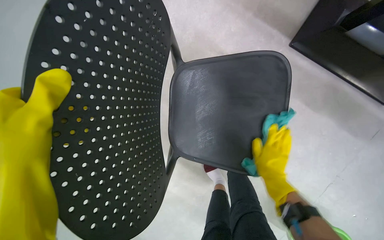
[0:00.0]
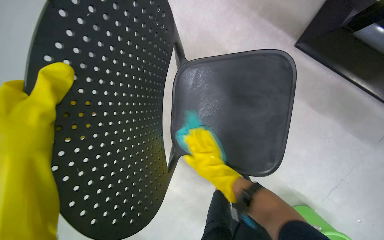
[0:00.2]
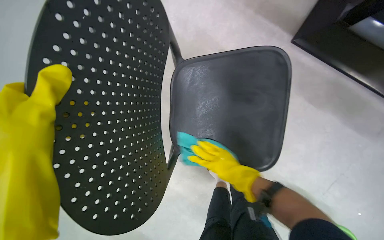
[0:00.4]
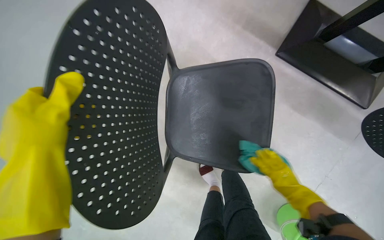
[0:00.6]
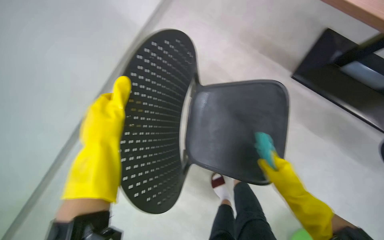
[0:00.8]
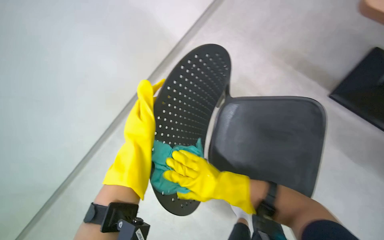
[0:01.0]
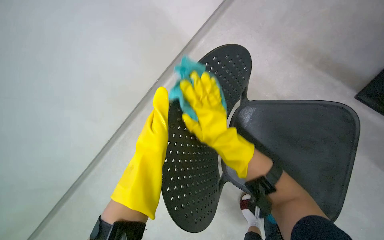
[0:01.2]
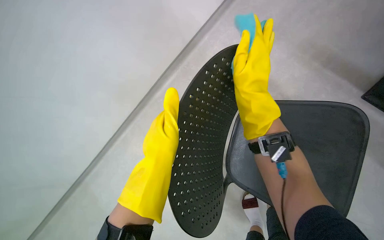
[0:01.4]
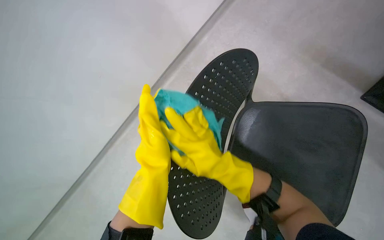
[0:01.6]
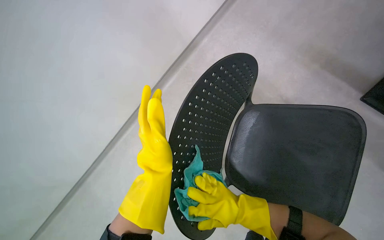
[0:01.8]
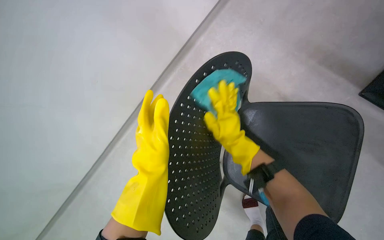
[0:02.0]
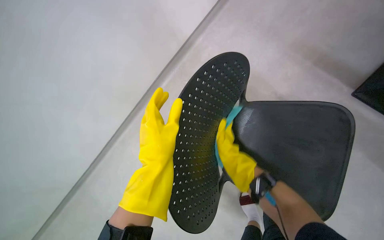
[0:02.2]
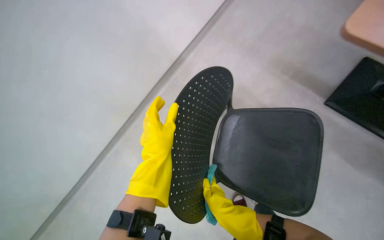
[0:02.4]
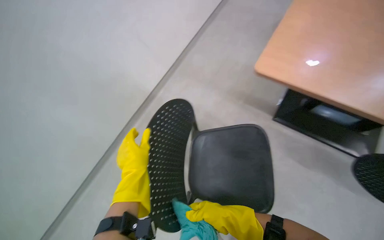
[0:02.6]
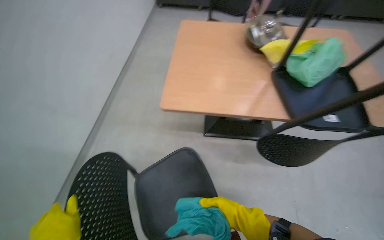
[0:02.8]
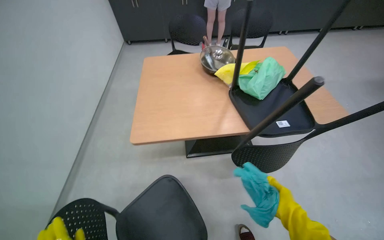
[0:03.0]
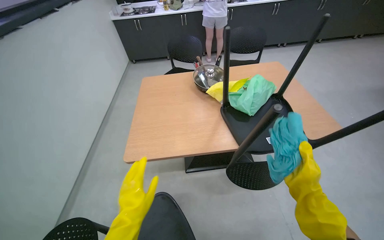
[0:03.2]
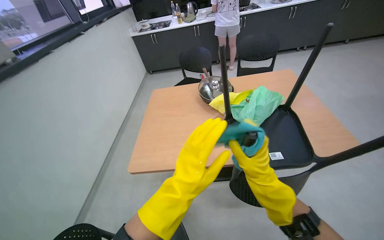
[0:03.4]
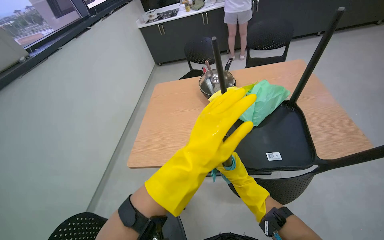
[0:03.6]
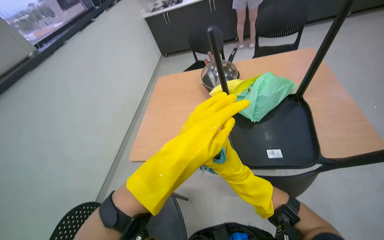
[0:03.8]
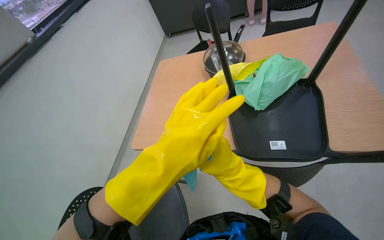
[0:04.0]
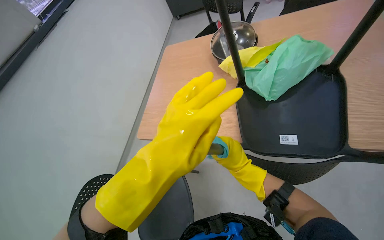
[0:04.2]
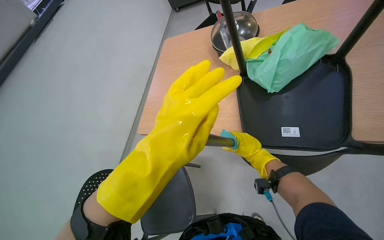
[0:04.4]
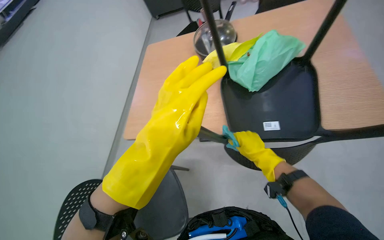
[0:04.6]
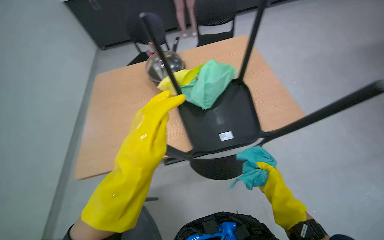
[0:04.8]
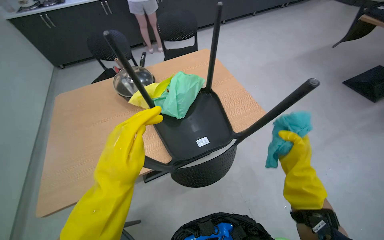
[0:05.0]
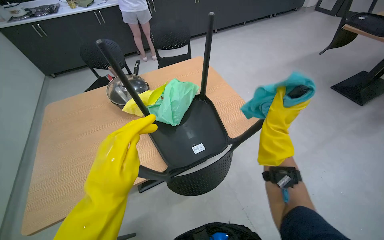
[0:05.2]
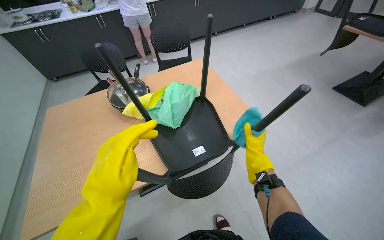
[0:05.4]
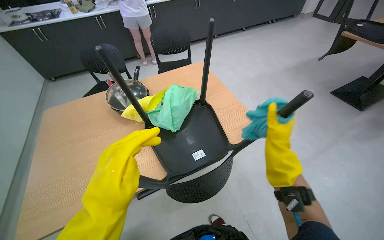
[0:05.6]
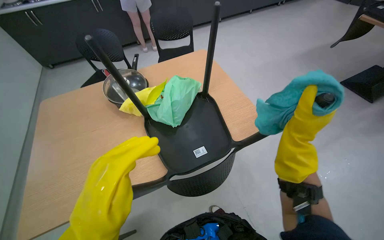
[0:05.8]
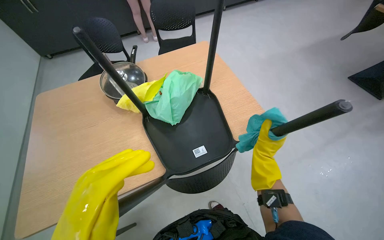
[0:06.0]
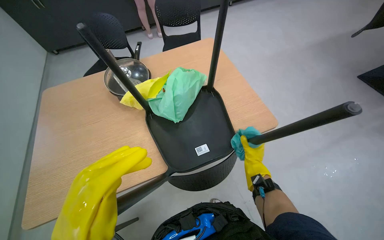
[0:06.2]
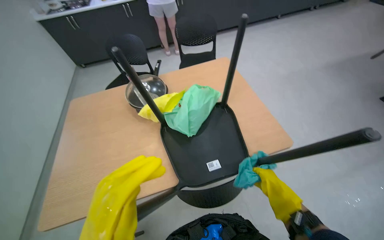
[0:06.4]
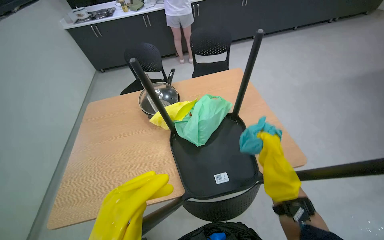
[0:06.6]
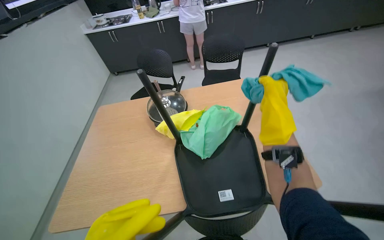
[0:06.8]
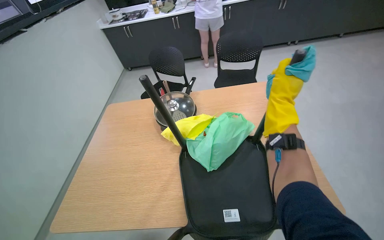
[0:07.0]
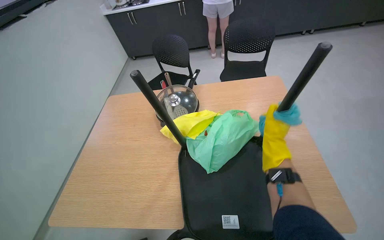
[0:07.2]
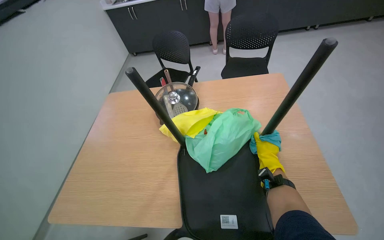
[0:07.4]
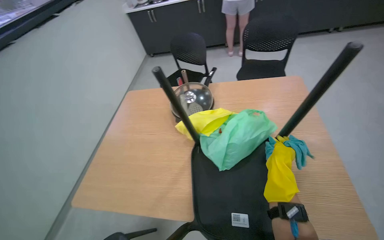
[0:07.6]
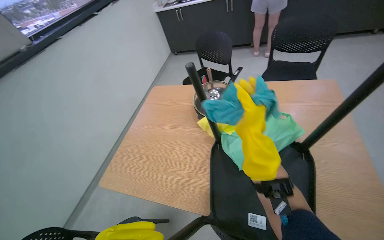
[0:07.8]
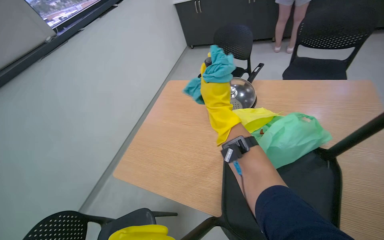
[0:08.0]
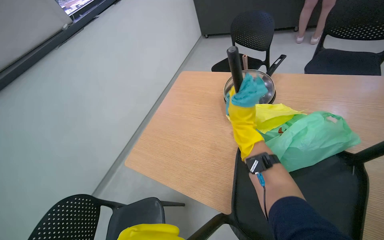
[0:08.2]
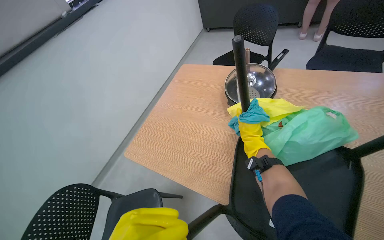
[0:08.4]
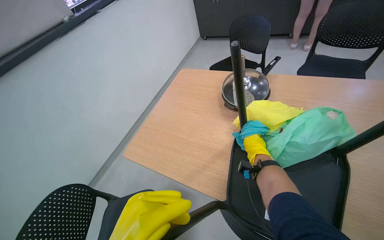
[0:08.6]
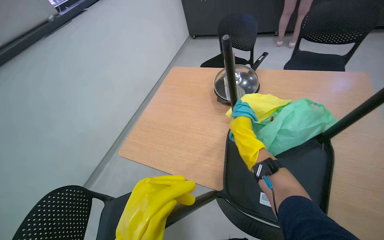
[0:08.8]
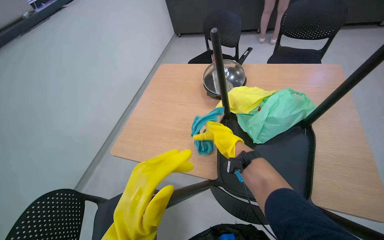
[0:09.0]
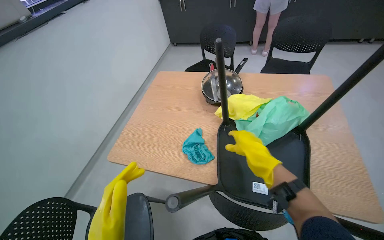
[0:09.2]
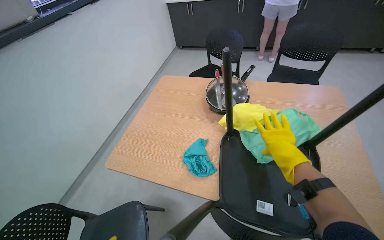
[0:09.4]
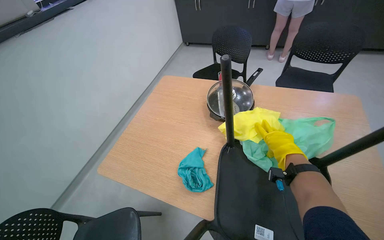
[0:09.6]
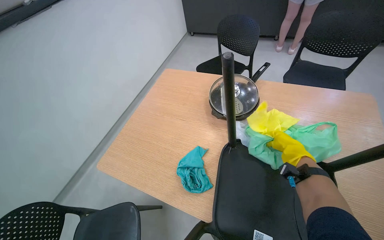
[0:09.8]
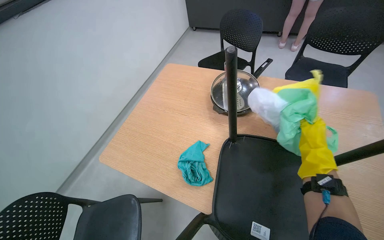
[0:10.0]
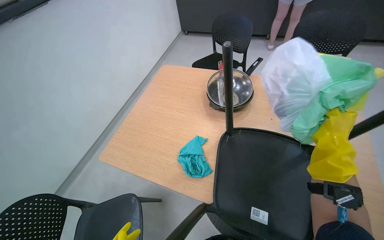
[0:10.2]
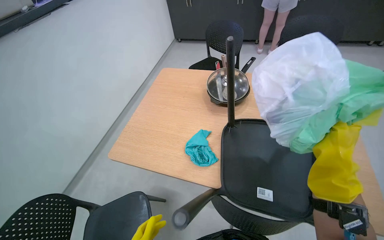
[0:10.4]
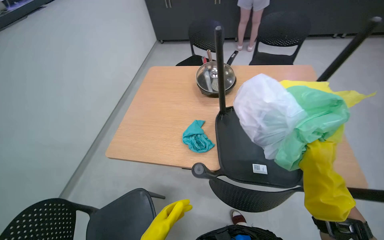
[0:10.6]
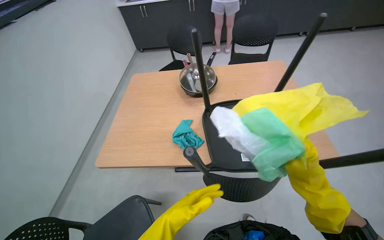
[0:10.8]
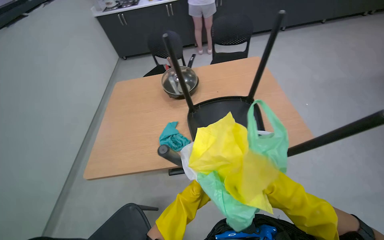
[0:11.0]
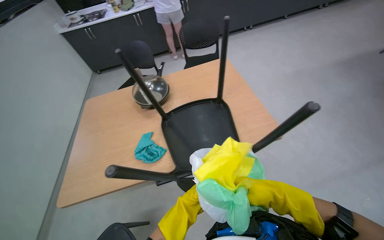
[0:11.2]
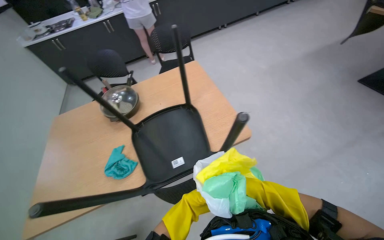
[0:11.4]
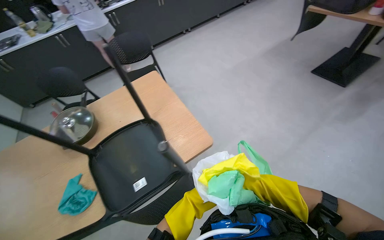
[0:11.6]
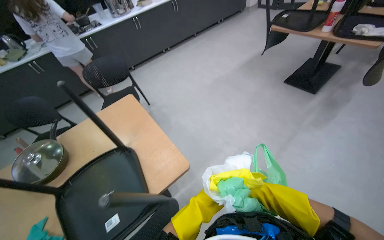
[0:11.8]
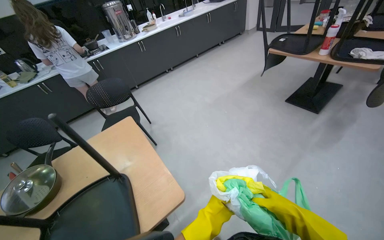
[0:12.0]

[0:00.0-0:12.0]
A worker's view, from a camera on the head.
Job: wiping surfaces.
The whole recording: Cleaning chairs. The worker wipes down multiple black chairs with a cloth.
0:00.0 to 0:01.6: The wearer's head swings roughly 20 degrees to the left. The camera pitches upward, by about 10 degrees. The right hand heads to the left, up the picture and nearer to the camera, covering some 50 cm.
0:01.6 to 0:03.0: The wearer moves approximately 50 cm. The head turns to the right by approximately 55 degrees. The wearer looks some 35 degrees further upward.
0:03.0 to 0:04.4: The wearer moves some 40 cm. The view swings approximately 25 degrees to the left. The view tilts some 15 degrees downward.
0:04.4 to 0:06.0: The wearer's head swings roughly 40 degrees to the right.
0:06.0 to 0:07.6: The wearer looks approximately 30 degrees further to the left. The right hand goes up and down the picture, roughly 30 cm each way, reversing 2 times.
0:09.0 to 0:10.4: The right hand travels to the right and nearer to the camera by about 25 cm.
0:10.4 to 0:12.0: The camera is carried approximately 60 cm. The head turns to the right by approximately 55 degrees. The wearer looks about 15 degrees further upward.

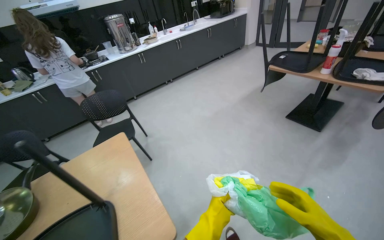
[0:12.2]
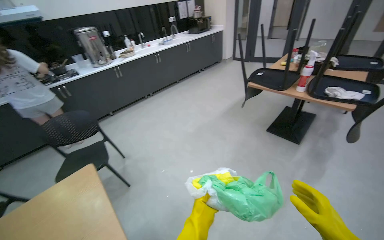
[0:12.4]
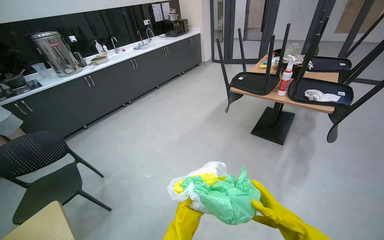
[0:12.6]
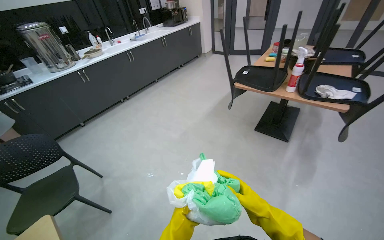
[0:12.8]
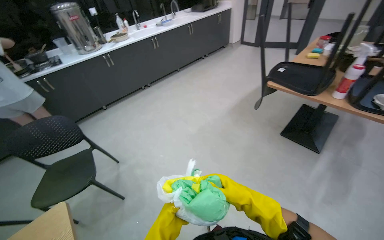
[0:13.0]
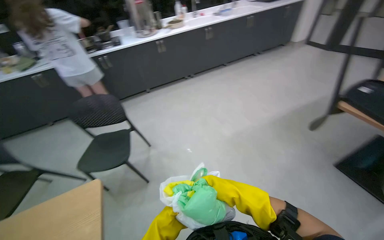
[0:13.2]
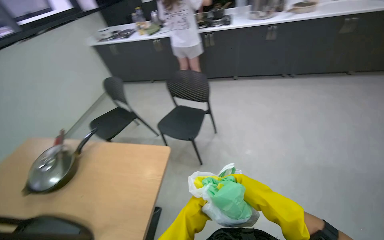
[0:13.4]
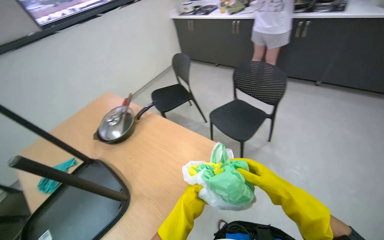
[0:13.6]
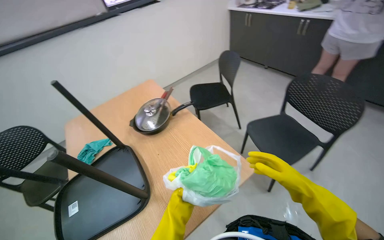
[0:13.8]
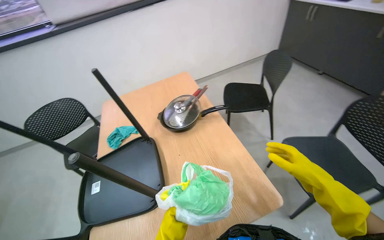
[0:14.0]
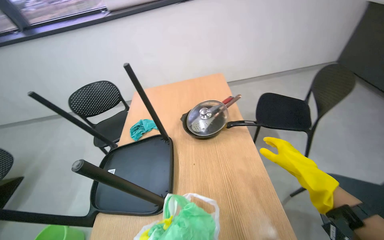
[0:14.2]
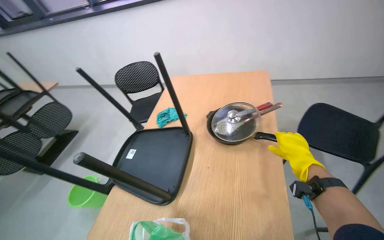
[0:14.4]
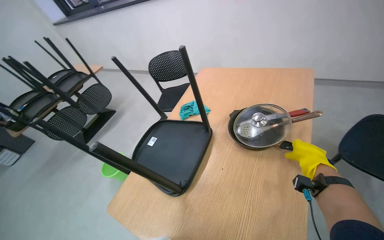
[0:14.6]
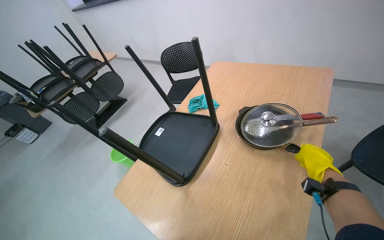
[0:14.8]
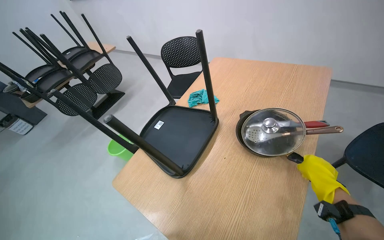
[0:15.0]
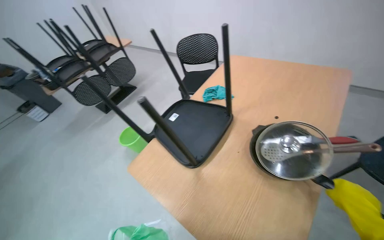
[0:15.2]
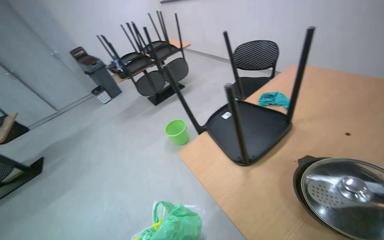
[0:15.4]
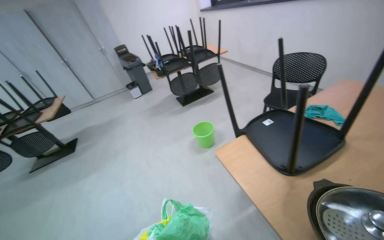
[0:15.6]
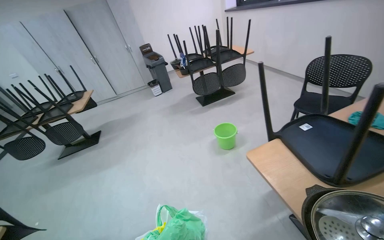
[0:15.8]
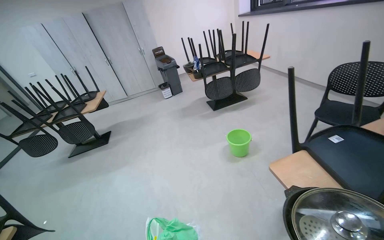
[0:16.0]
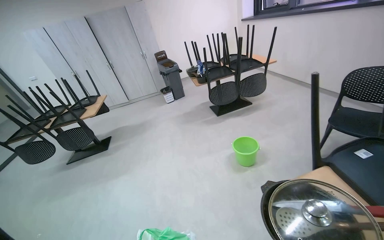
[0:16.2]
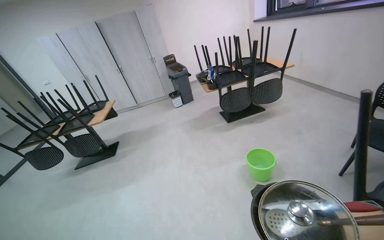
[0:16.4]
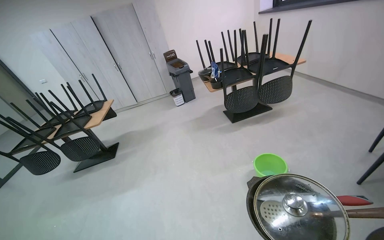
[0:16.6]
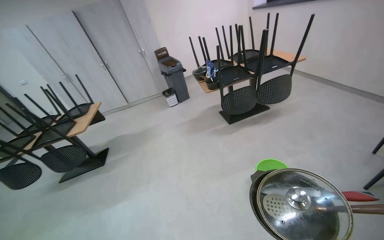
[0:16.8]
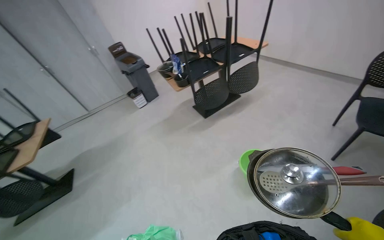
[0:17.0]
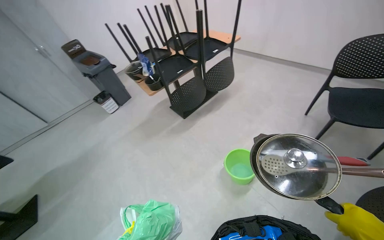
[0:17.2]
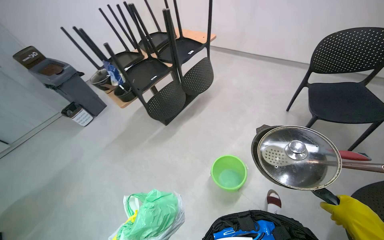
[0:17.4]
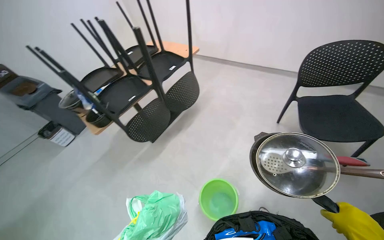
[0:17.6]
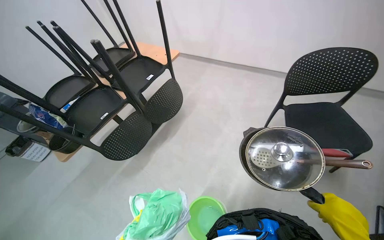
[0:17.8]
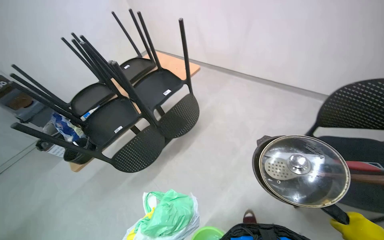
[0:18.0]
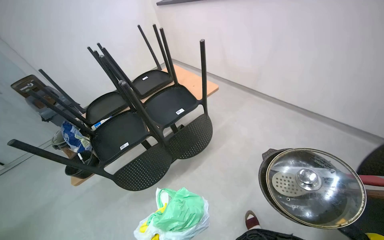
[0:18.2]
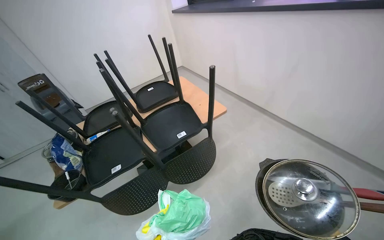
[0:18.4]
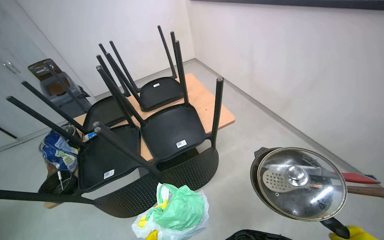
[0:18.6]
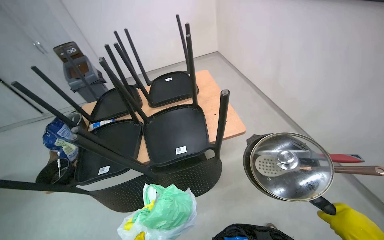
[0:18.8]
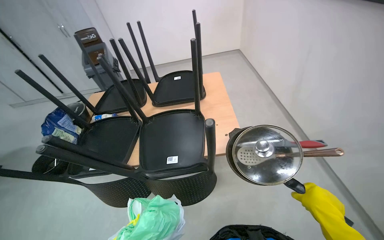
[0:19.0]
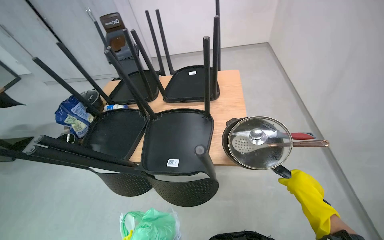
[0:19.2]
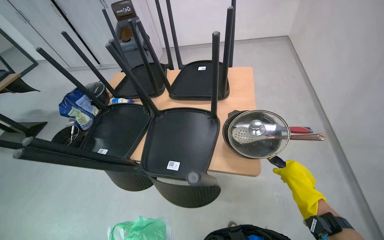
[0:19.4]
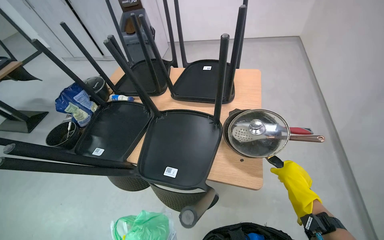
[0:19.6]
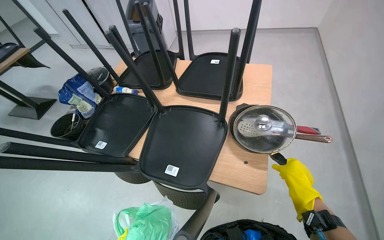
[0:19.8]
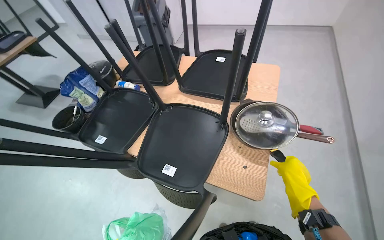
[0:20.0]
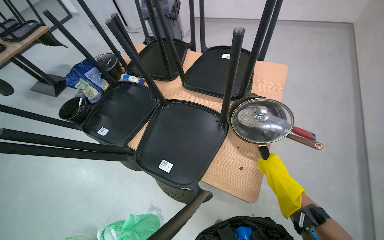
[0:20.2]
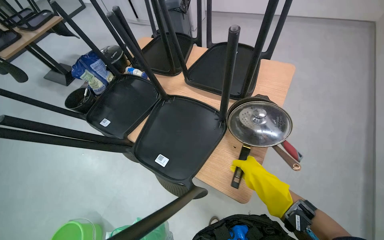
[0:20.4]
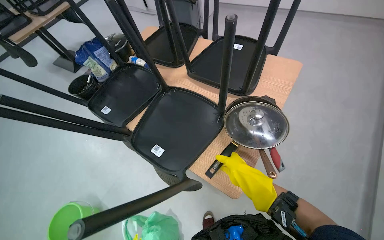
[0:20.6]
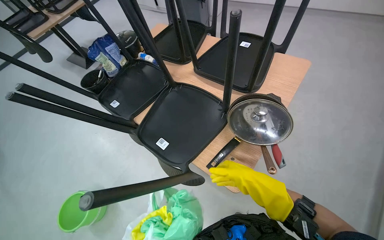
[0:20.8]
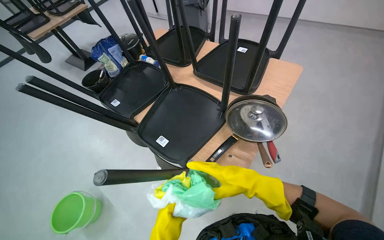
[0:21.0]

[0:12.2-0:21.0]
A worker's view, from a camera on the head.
Job: wiping surfaces.
The whole recording: Cleaning chairs. The worker wipes down multiple black chairs with a cloth.
0:12.2 to 0:13.6: The head travels approximately 70 cm. The head rotates approximately 75 degrees to the left. The view tilts about 15 degrees downward.
0:13.6 to 0:15.2: The wearer looks roughly 90 degrees further to the left. The wearer looks approximately 20 degrees further downward.
0:15.2 to 0:16.6: The wearer moves about 70 cm. The head turns to the left by approximately 40 degrees.
0:16.6 to 0:18.0: The head travels approximately 70 cm. The wearer's head swings about 35 degrees to the right.
0:19.6 to 0:21.0: The wearer's head swings about 20 degrees to the left.
